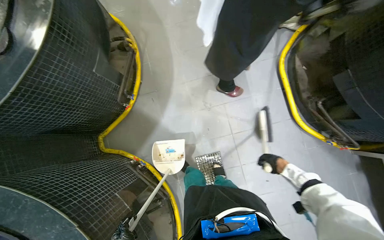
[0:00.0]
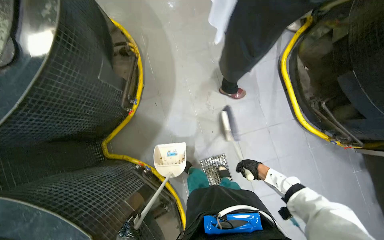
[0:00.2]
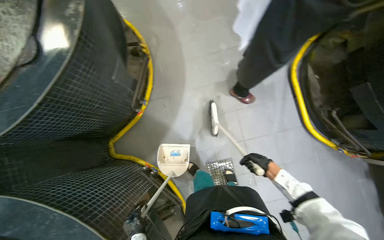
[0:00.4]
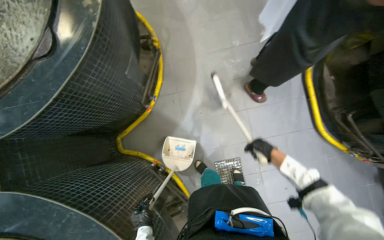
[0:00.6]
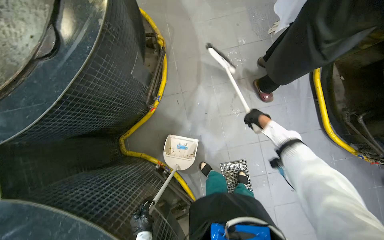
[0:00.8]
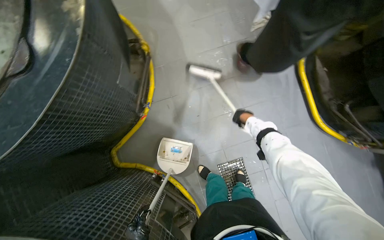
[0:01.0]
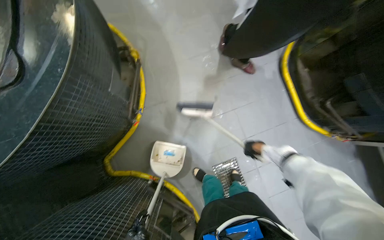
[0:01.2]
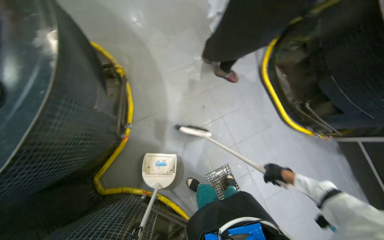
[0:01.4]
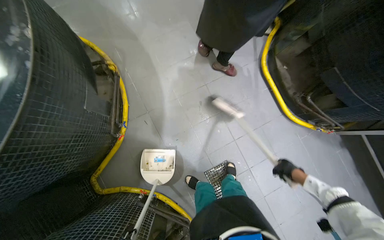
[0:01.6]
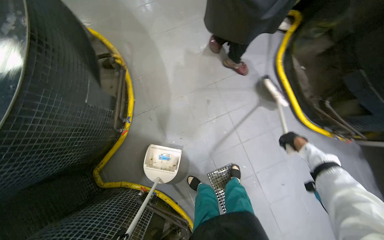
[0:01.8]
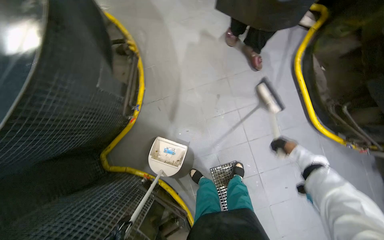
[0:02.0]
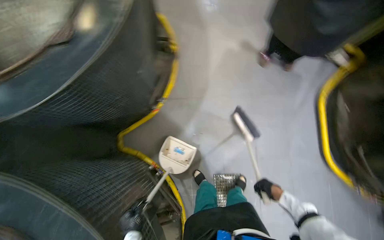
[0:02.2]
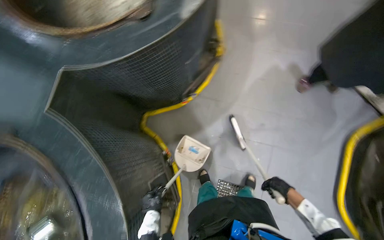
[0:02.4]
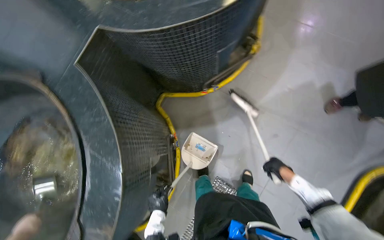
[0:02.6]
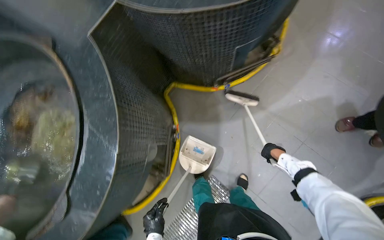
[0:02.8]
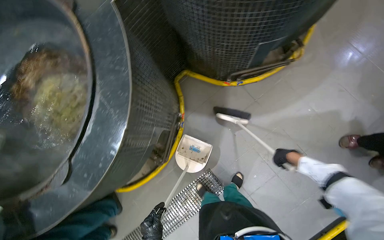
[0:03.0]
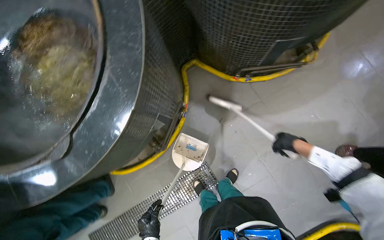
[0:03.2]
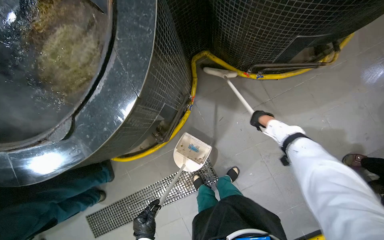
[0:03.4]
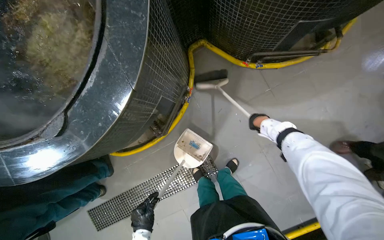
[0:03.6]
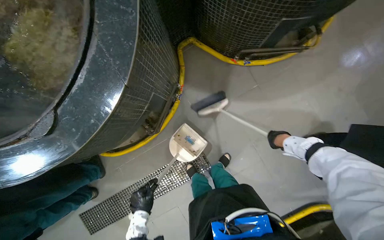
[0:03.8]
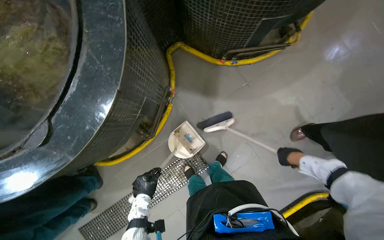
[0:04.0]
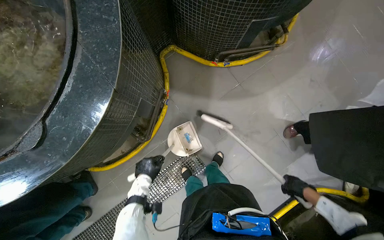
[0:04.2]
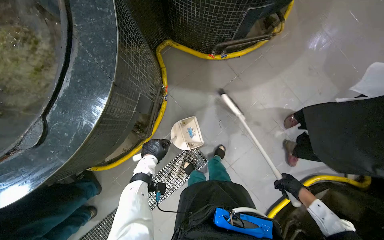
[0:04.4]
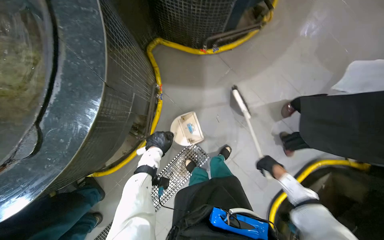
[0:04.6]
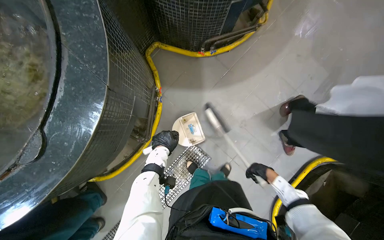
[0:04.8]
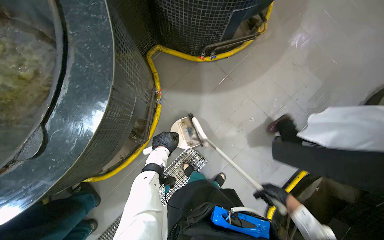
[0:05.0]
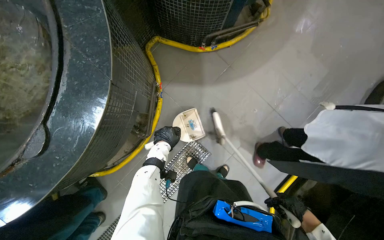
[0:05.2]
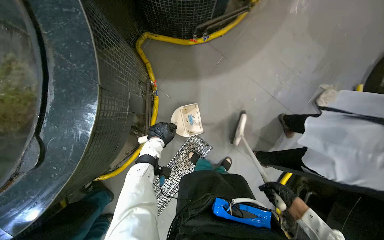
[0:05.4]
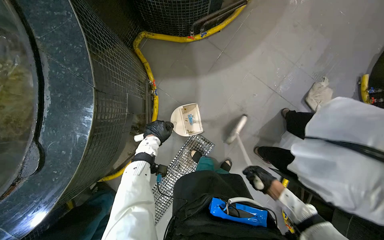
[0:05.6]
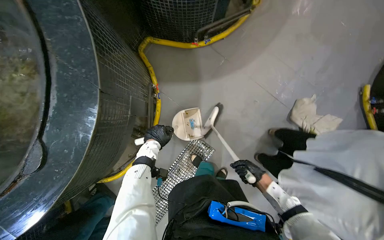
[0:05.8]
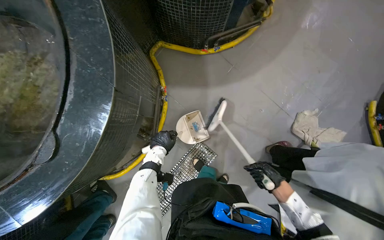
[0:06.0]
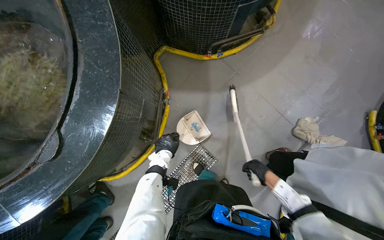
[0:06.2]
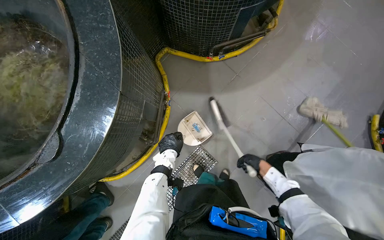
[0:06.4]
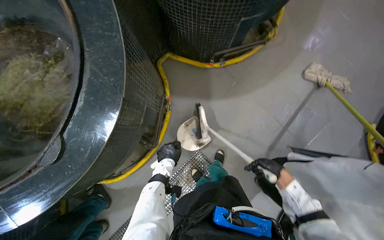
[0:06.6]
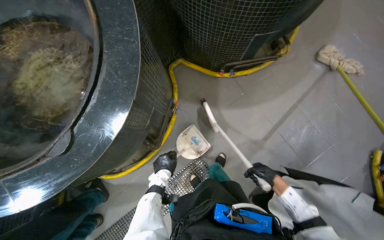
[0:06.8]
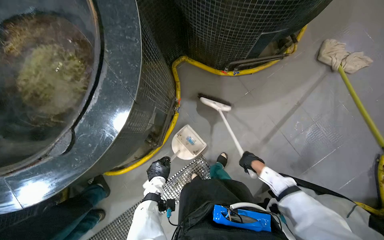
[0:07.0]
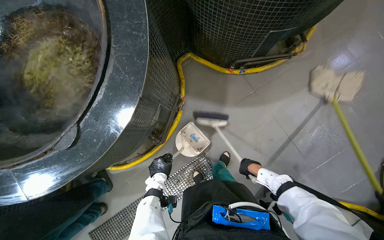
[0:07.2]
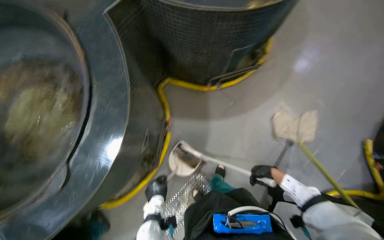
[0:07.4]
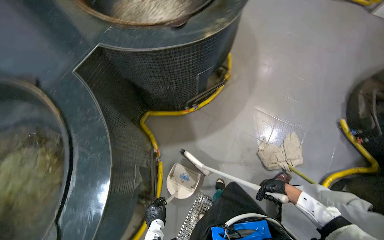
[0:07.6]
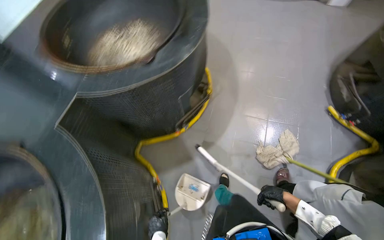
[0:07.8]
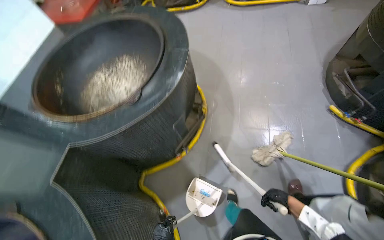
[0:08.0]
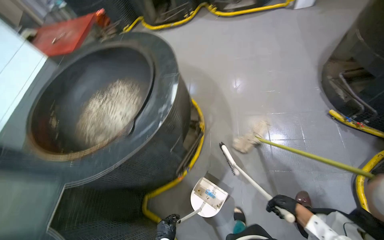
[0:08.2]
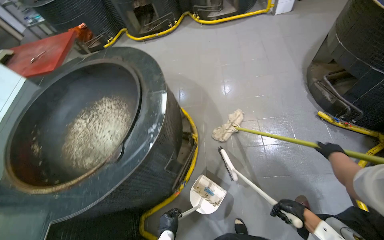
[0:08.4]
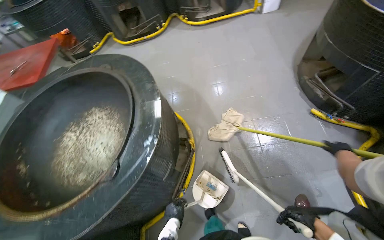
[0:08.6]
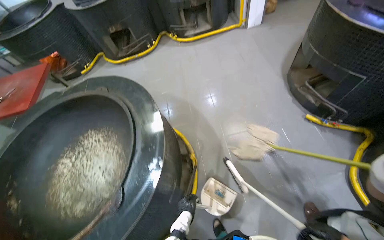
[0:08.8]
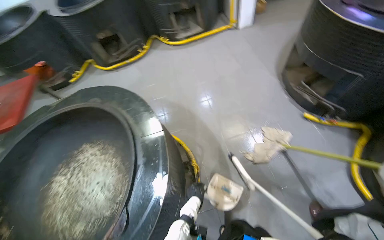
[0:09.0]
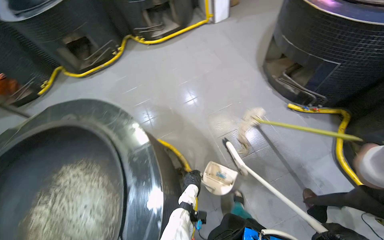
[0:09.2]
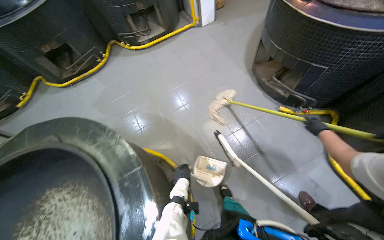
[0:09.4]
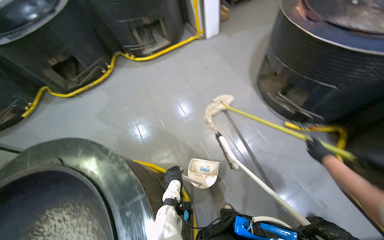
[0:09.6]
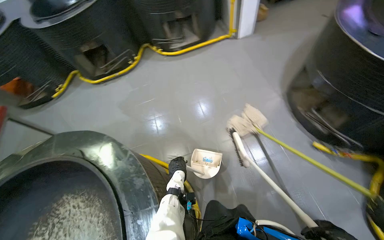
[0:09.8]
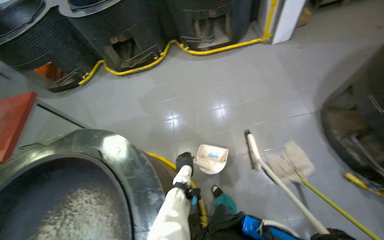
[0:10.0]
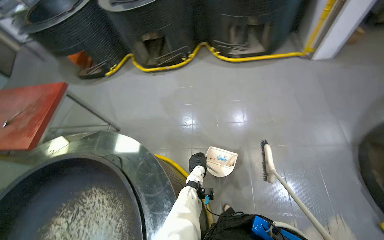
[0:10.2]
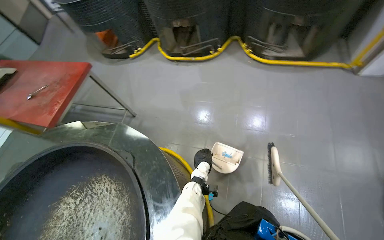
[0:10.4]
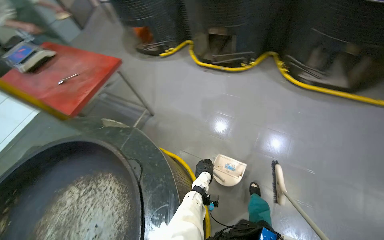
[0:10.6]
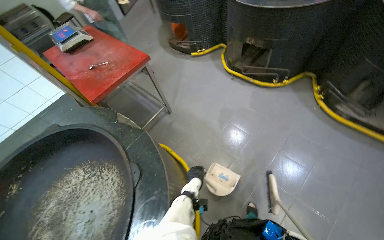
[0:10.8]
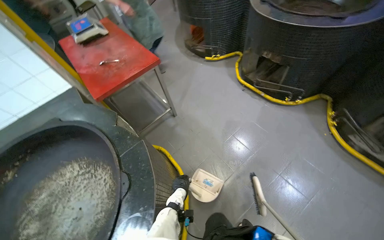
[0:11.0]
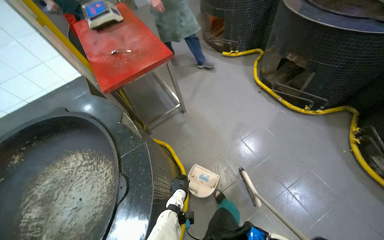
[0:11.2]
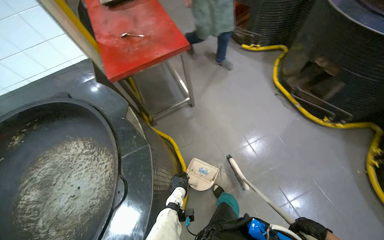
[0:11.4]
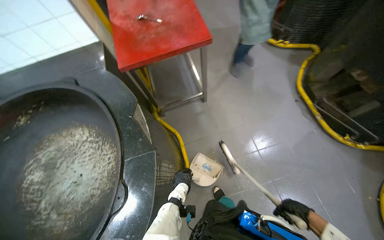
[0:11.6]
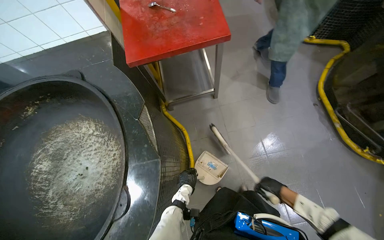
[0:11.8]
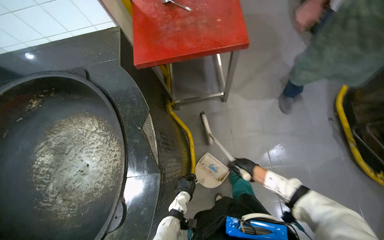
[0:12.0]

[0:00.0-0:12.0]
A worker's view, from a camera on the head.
Job: sweeping floor.
The whole recording: Sweeping kitchen floor. The worker sweeps the kitchen floor with a broom and collects debris with a dustpan.
0:00.0 to 0:01.6: The head rotates some 15 degrees to the right. The right hand goes up the picture and returns, roughly 35 cm each way.
0:01.6 to 0:03.0: The wearer looks approximately 80 degrees further to the left.
0:03.0 to 0:04.4: The right hand moves down the picture, roughly 35 cm.
0:04.4 to 0:06.0: The right hand is displaced to the left by approximately 15 cm.
0:06.0 to 0:07.6: The camera pitches upward, by roughly 20 degrees.
0:07.6 to 0:09.0: The head travels roughly 60 cm. The view tips upward by roughly 15 degrees. The scene turns some 45 degrees counterclockwise in the picture.
0:09.0 to 0:10.4: The camera travels roughly 80 cm. The wearer looks roughly 30 degrees further to the left.
0:10.4 to 0:12.0: The wearer moves some 90 cm. The wearer's head swings some 70 degrees to the left. The camera pitches downward, by some 25 degrees.

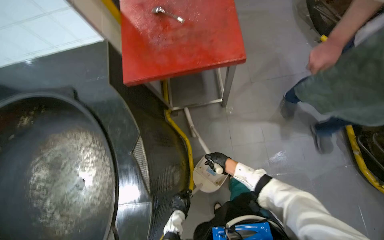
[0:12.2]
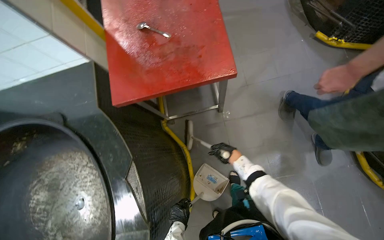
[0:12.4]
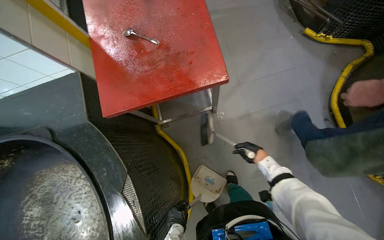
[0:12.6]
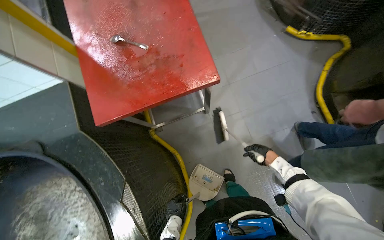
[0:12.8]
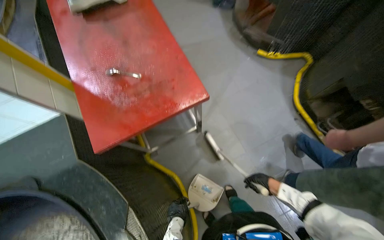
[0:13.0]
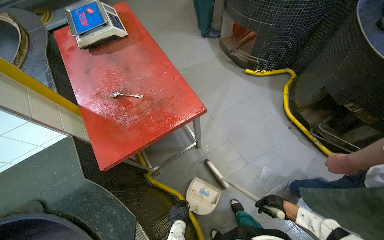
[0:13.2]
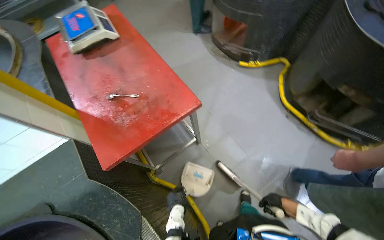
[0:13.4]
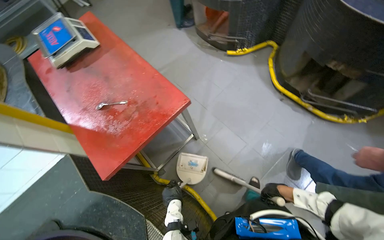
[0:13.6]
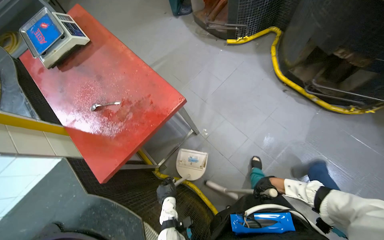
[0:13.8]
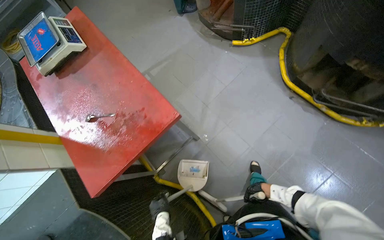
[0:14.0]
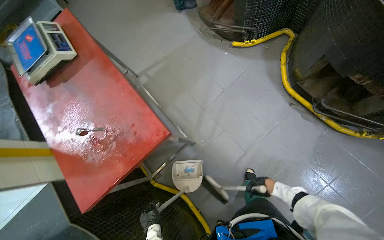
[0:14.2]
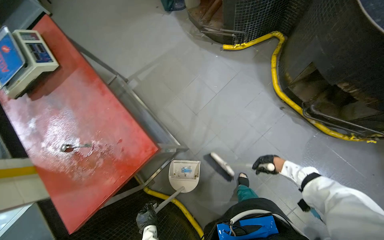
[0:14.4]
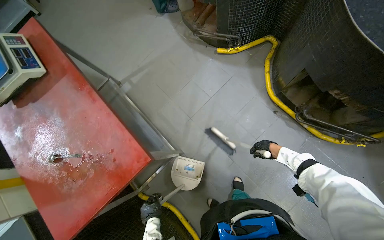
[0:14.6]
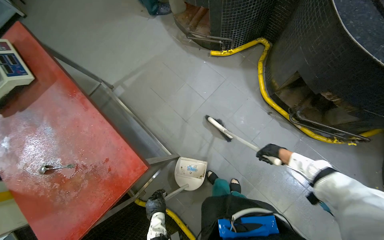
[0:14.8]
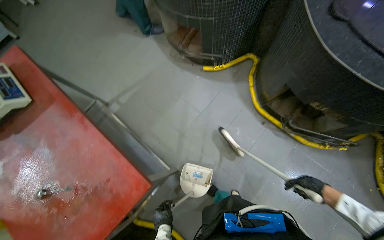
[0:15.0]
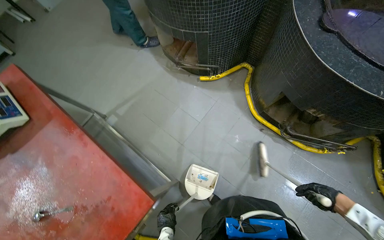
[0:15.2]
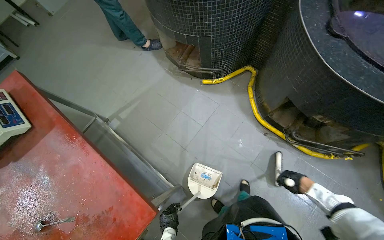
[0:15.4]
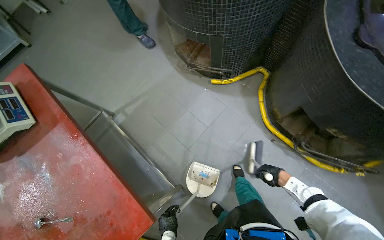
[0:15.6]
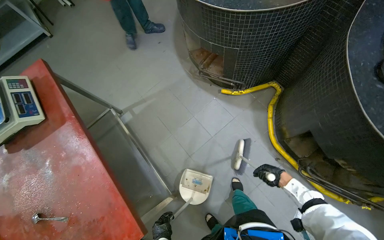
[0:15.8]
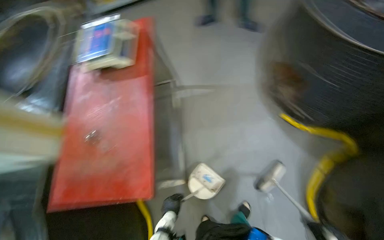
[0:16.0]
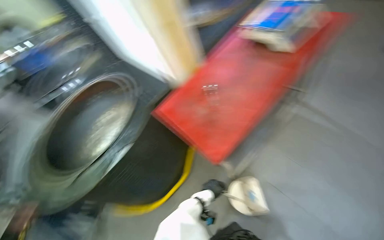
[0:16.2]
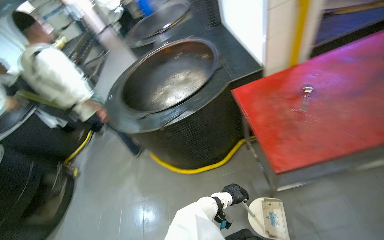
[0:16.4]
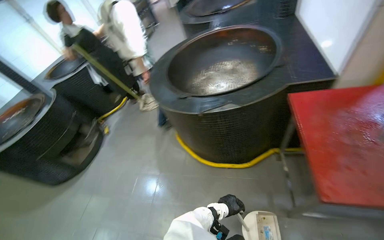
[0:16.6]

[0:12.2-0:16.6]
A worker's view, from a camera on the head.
Job: sweeping floor.
The whole recording: Sweeping kitchen floor. The worker sweeps the kitchen floor with a broom and collects debris with a dustpan.
0:12.2 to 0:13.6: The camera pitches upward, by about 15 degrees. Everything in view rotates some 35 degrees counterclockwise. The right hand shifts some 15 cm to the right and nearer to the camera.
0:13.6 to 0:15.2: The head travels approximately 50 cm.
0:15.2 to 0:16.6: The wearer moves roughly 40 cm. The head turns to the left by some 100 degrees. The camera pitches downward, by some 15 degrees.

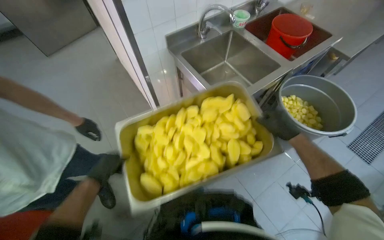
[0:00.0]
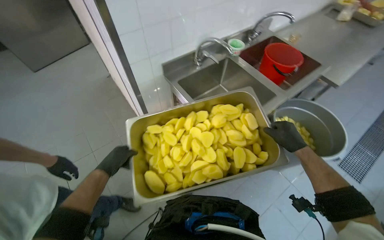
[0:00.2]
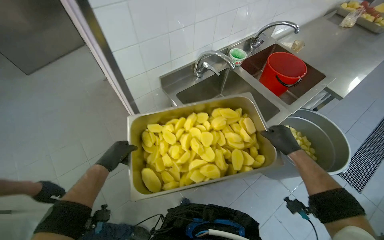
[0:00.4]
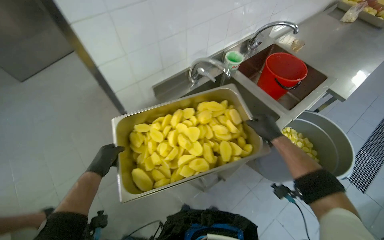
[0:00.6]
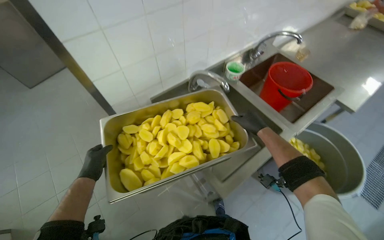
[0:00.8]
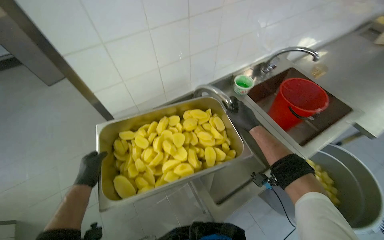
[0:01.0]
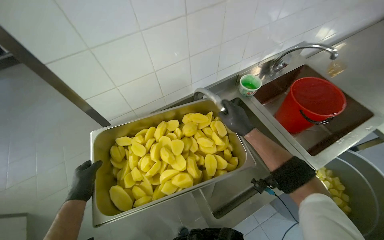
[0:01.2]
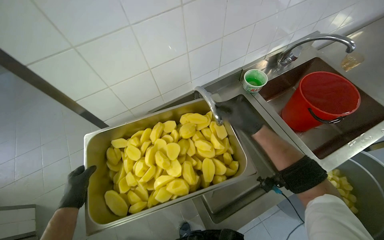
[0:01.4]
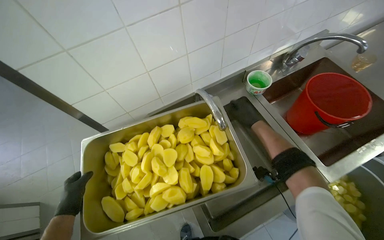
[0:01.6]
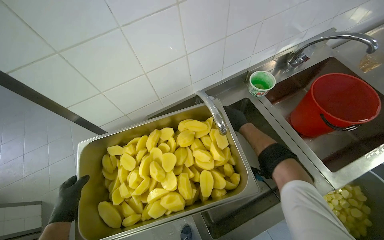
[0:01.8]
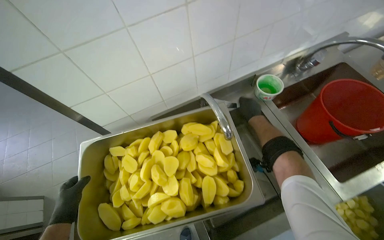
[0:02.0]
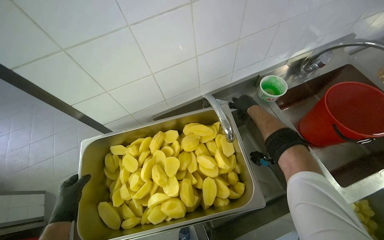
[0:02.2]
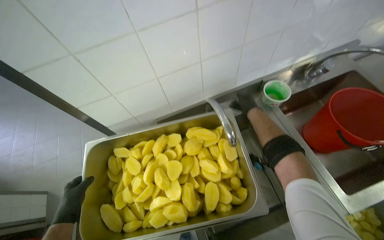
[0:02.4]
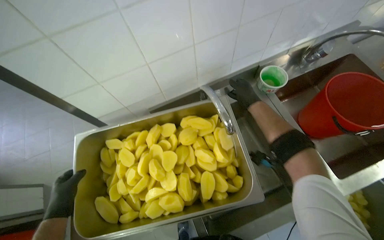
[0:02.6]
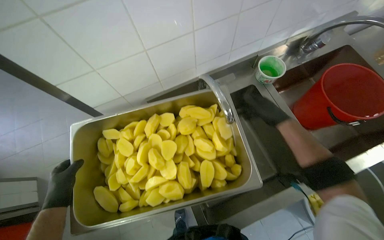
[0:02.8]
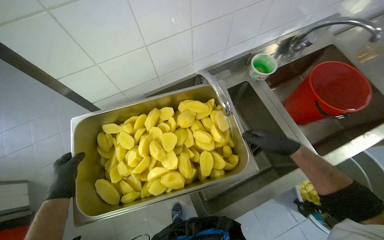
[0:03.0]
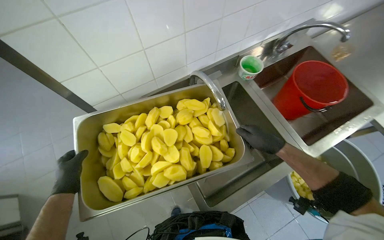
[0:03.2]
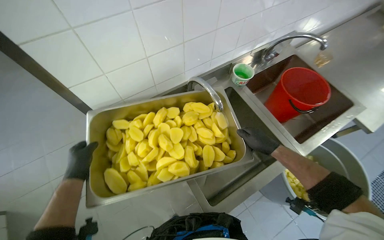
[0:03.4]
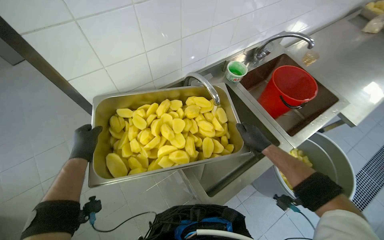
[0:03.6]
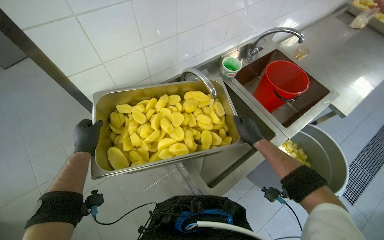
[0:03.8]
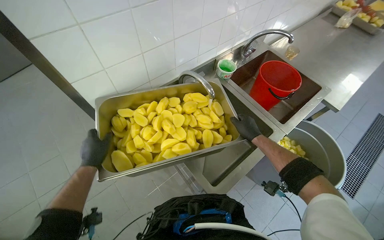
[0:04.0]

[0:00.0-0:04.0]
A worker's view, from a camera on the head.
Job: preparing food.
The whole recording: Rinsing cut potatoes in sink. The worker rinses cut potatoes in a metal tray under running water in the sink.
0:01.4 to 0:02.6: The right hand heads farther from the camera and up the picture, covering approximately 25 cm.
0:02.6 to 0:04.0: The head turns to the right by some 15 degrees. The right hand is displaced down the picture by approximately 30 cm.
